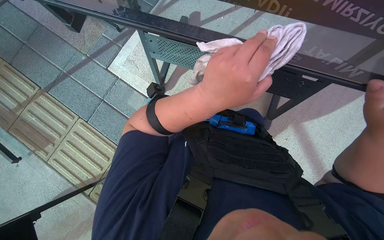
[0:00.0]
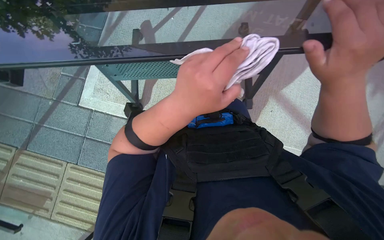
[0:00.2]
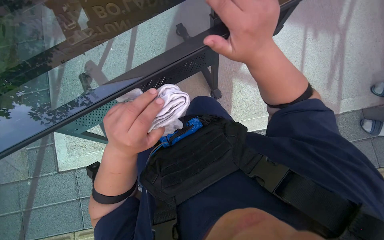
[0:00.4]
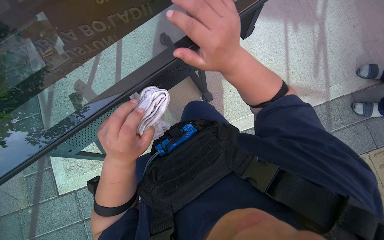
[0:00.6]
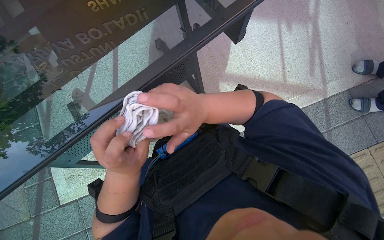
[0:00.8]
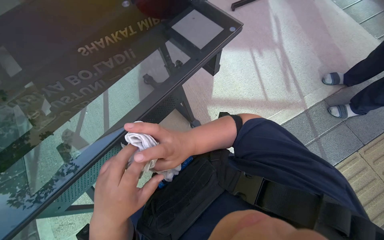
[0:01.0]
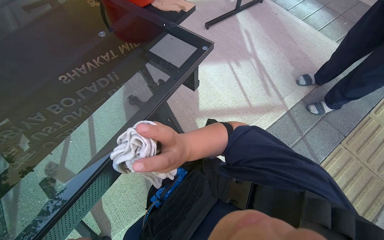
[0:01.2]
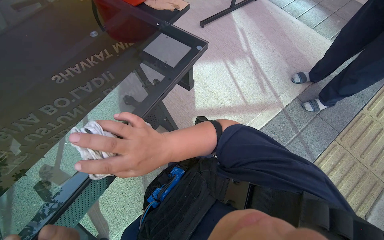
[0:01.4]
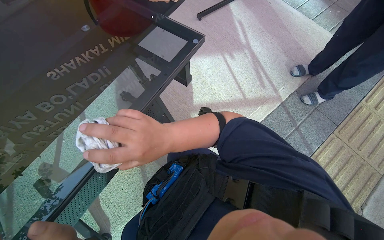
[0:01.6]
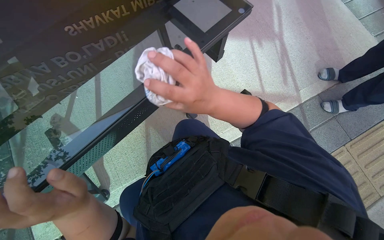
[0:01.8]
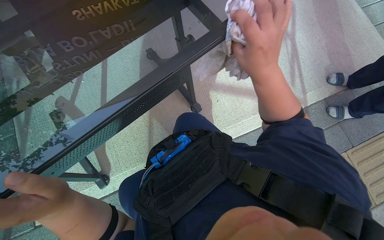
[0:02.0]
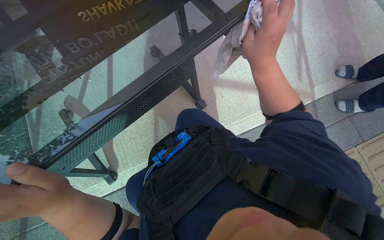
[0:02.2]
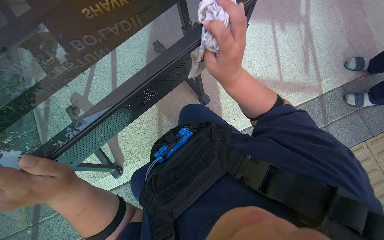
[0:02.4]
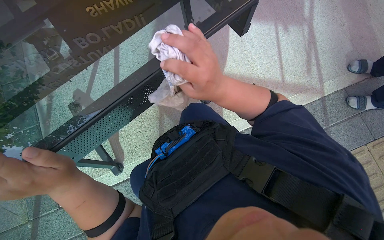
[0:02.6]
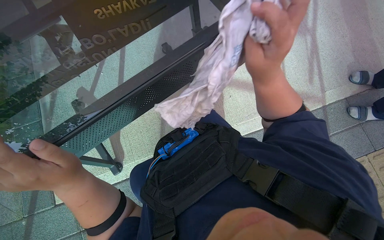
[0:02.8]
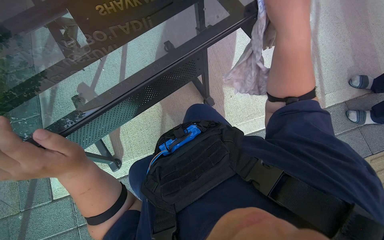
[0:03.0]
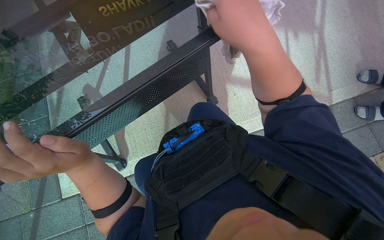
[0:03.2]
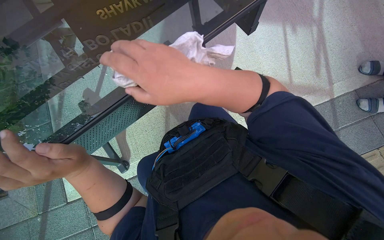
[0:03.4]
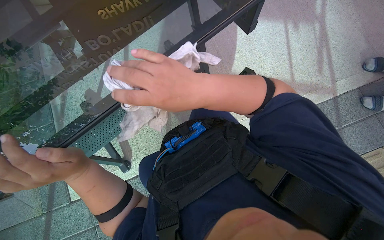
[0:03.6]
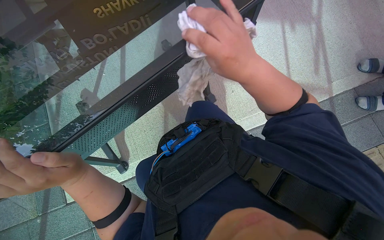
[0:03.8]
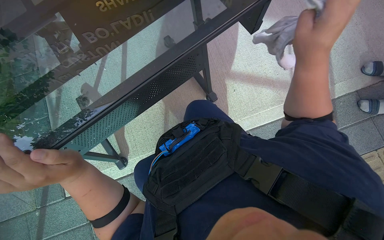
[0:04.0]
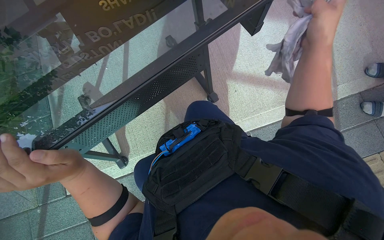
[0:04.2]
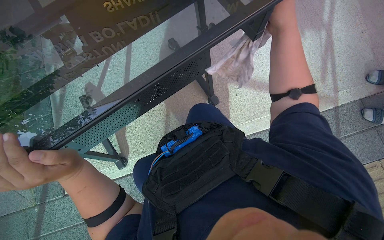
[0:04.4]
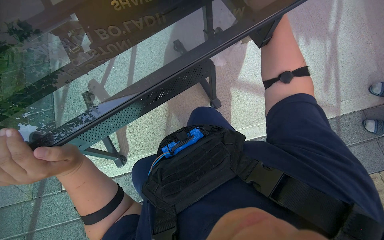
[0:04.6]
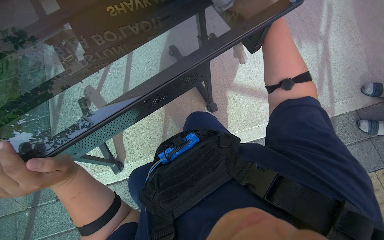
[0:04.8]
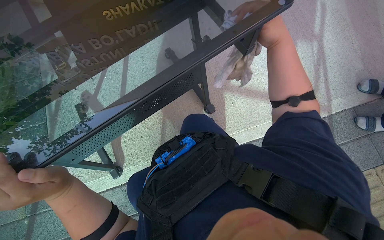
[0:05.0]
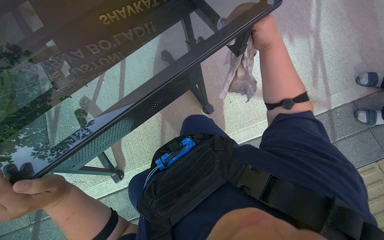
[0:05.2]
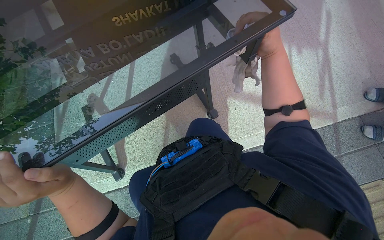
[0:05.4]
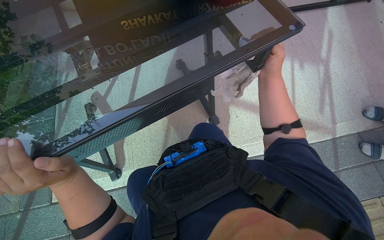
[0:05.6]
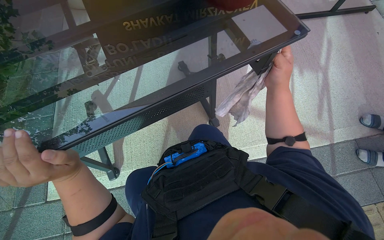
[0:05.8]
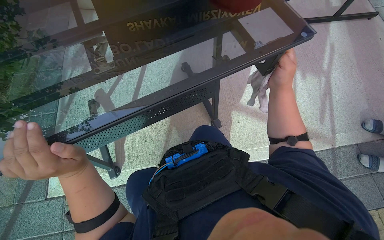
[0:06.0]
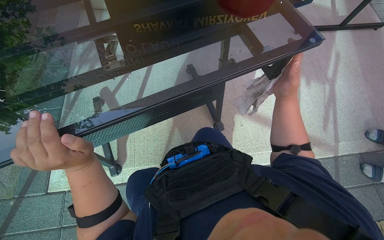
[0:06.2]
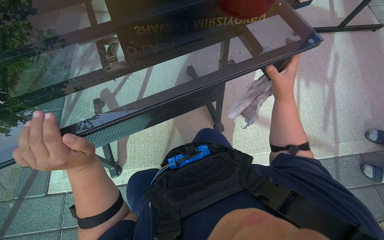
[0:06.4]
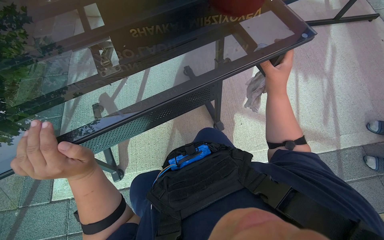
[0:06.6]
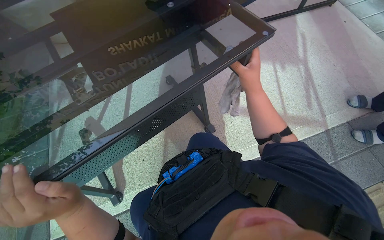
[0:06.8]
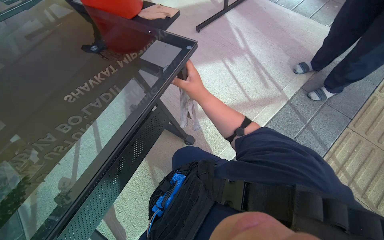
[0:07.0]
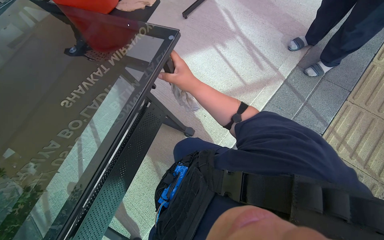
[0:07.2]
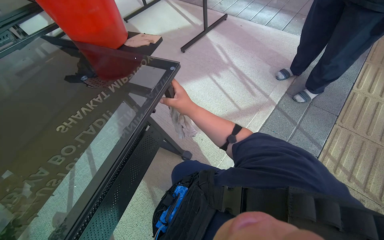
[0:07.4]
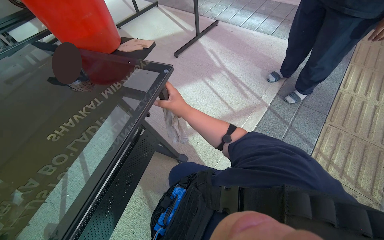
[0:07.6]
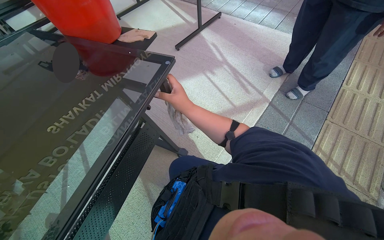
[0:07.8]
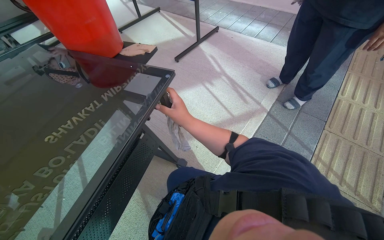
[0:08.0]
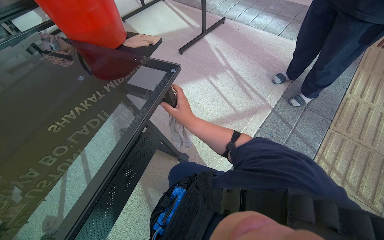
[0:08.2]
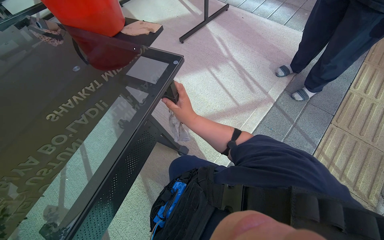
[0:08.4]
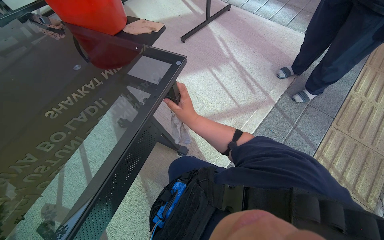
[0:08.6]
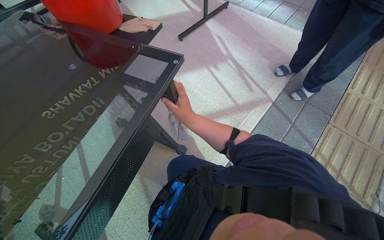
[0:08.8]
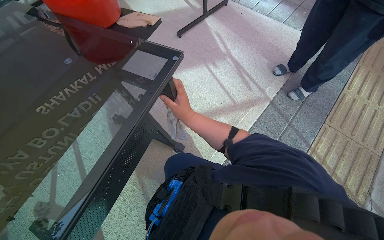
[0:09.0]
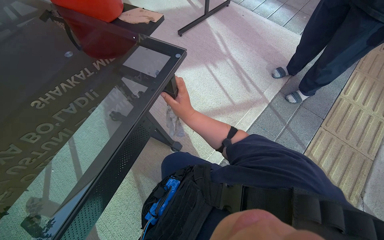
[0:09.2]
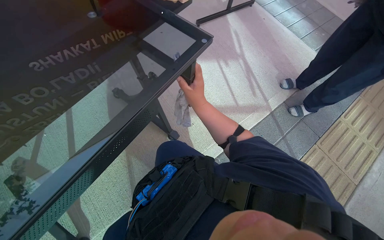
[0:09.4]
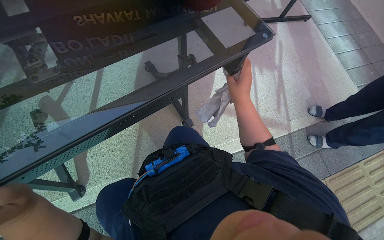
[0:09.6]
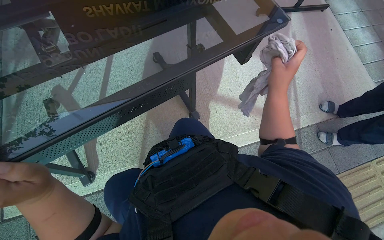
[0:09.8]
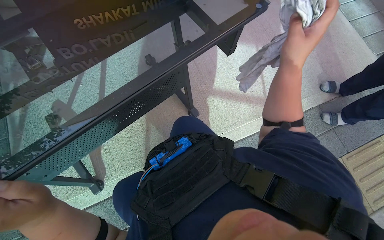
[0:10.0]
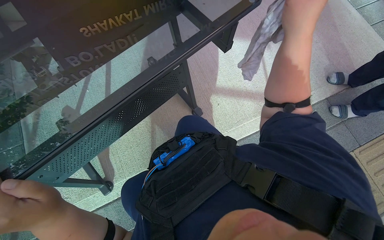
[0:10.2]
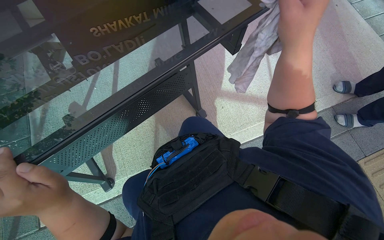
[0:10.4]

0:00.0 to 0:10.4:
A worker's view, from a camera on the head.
Job: wiping surfaces.
The whole recording: Cleaning outdoor table. The worker dips and wrings a cloth in a bucket, then wipes the surface and frame of an outdoor table.
0:00.0 to 0:01.4: The head rotates some 70 degrees to the right. The camera pitches upward, by about 20 degrees.
0:01.4 to 0:03.0: The right hand goes up and down the picture, approximately 25 cm each way, reversing 2 times.
0:03.0 to 0:04.4: The right hand moves left and right over about 30 cm, changing direction 2 times.
0:04.4 to 0:06.0: The hands work in one place, with small movements.
0:06.0 to 0:07.4: The camera pitches upward, by approximately 15 degrees. The scene rotates counterclockwise by approximately 40 degrees.
0:09.0 to 0:10.4: The scene rotates clockwise by some 25 degrees.

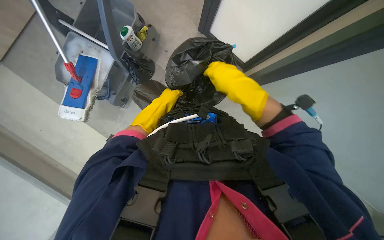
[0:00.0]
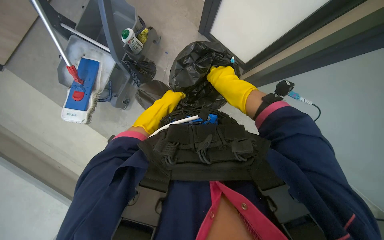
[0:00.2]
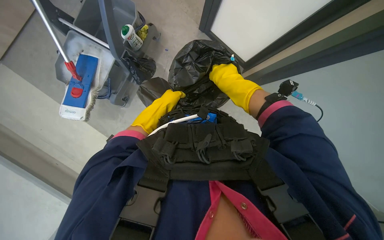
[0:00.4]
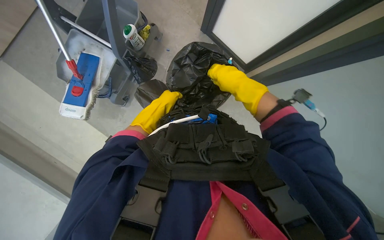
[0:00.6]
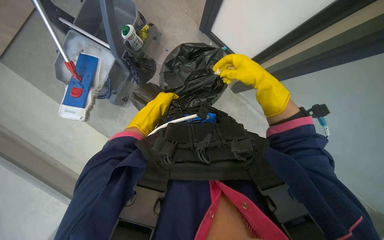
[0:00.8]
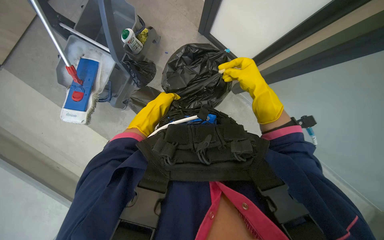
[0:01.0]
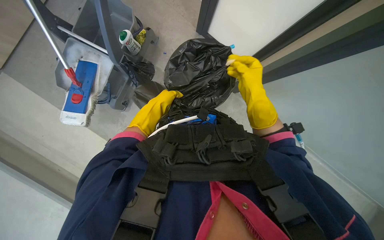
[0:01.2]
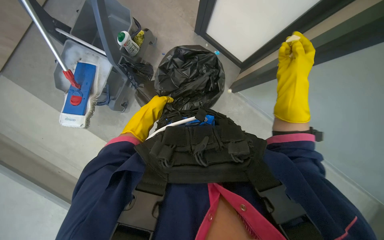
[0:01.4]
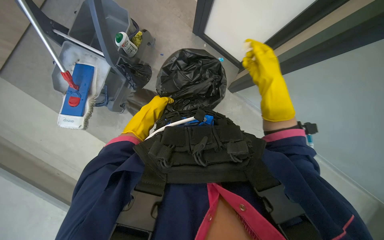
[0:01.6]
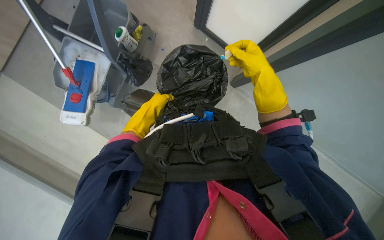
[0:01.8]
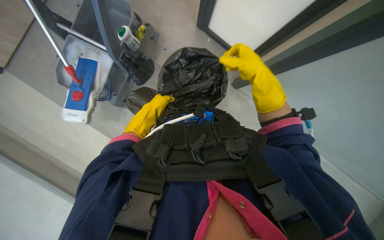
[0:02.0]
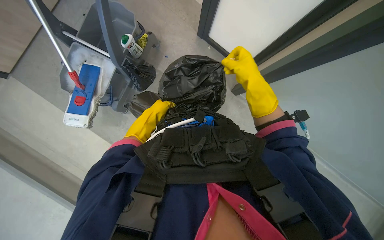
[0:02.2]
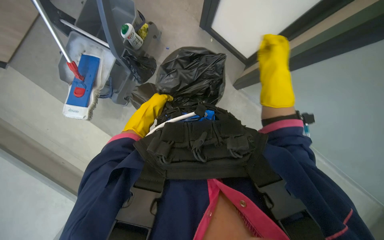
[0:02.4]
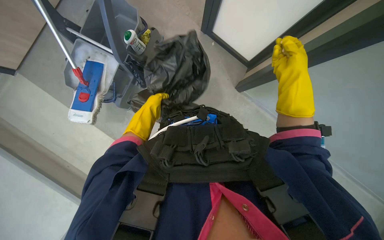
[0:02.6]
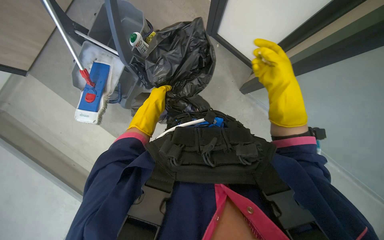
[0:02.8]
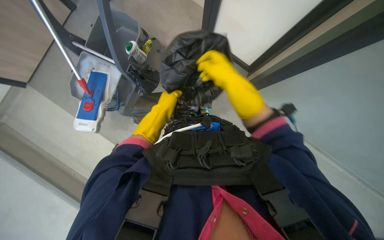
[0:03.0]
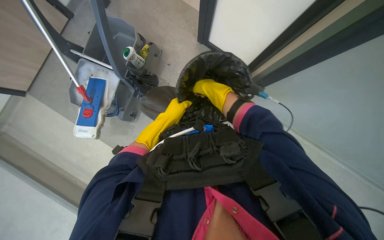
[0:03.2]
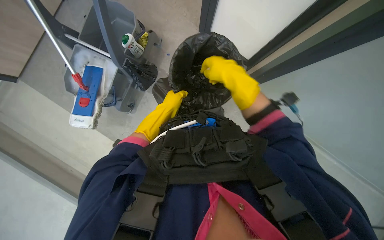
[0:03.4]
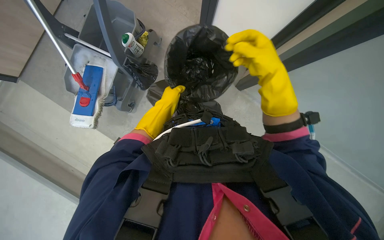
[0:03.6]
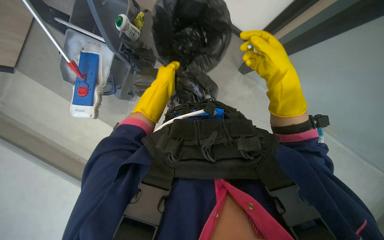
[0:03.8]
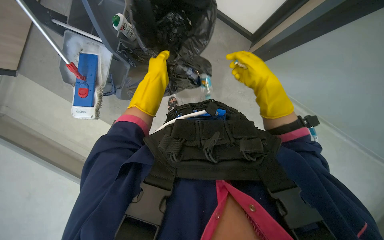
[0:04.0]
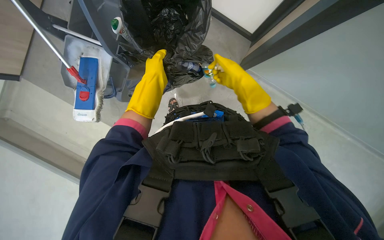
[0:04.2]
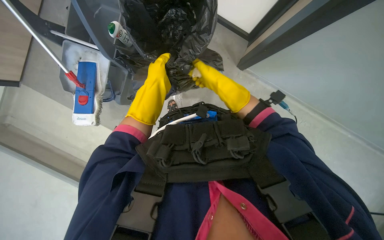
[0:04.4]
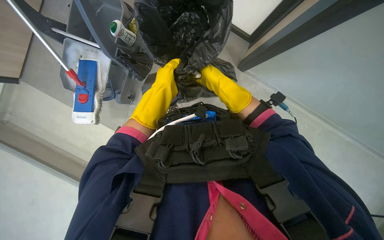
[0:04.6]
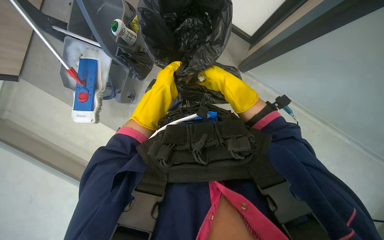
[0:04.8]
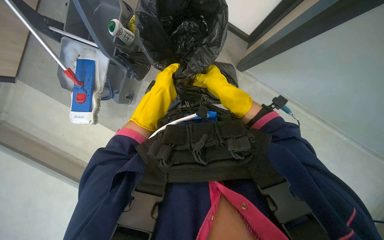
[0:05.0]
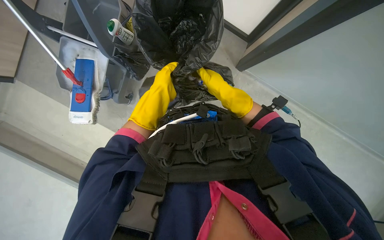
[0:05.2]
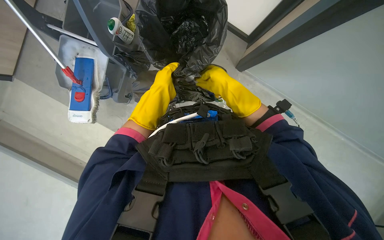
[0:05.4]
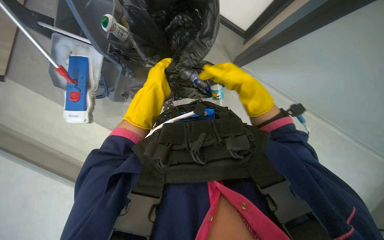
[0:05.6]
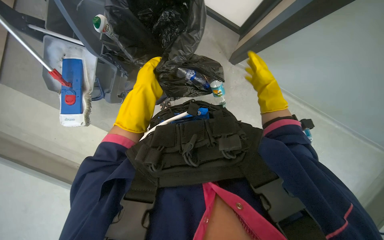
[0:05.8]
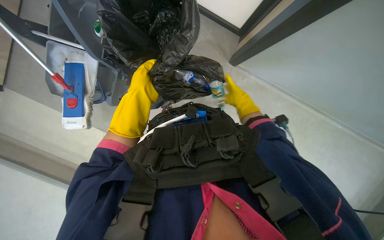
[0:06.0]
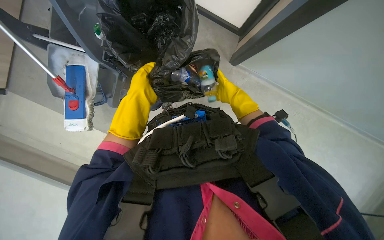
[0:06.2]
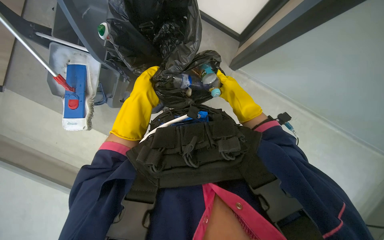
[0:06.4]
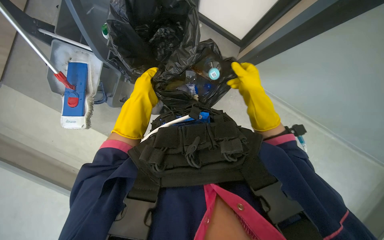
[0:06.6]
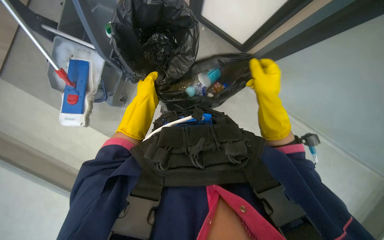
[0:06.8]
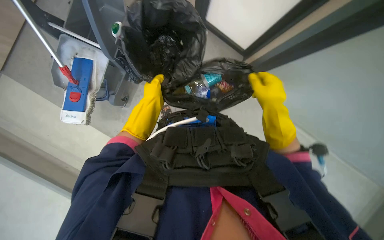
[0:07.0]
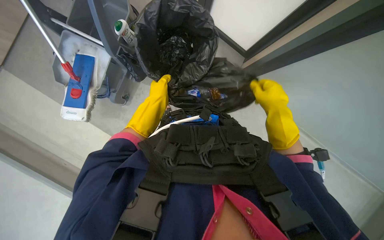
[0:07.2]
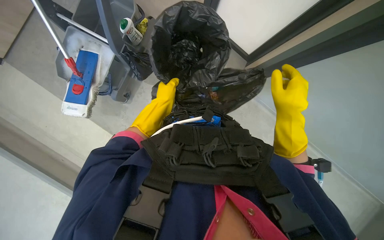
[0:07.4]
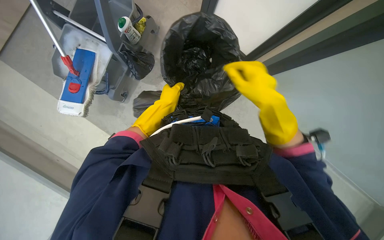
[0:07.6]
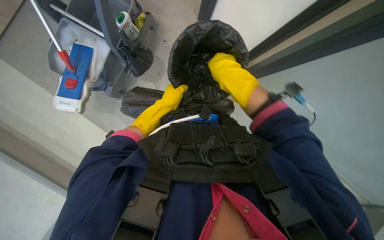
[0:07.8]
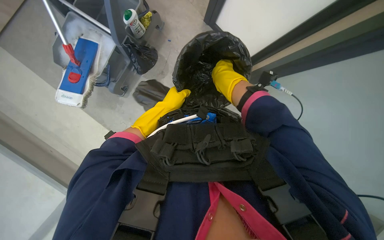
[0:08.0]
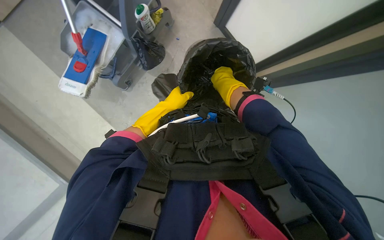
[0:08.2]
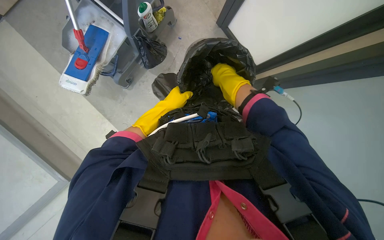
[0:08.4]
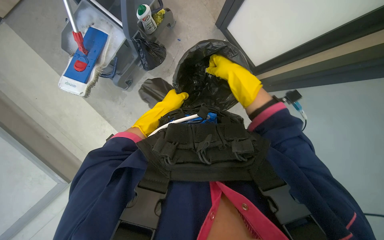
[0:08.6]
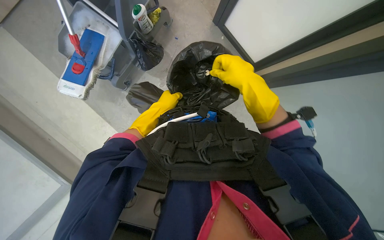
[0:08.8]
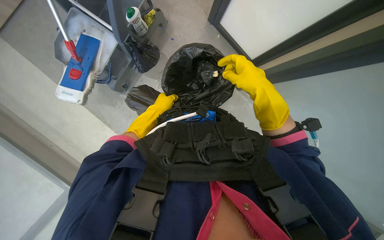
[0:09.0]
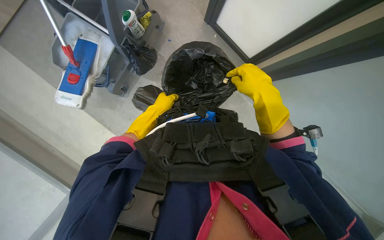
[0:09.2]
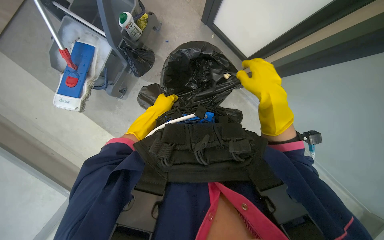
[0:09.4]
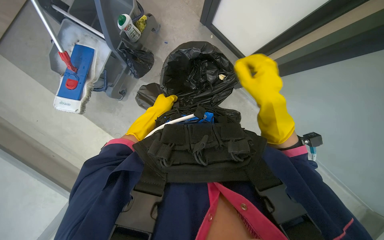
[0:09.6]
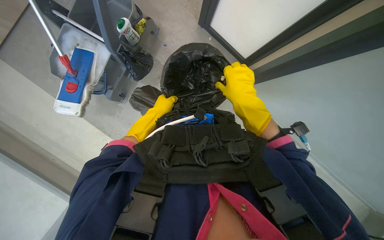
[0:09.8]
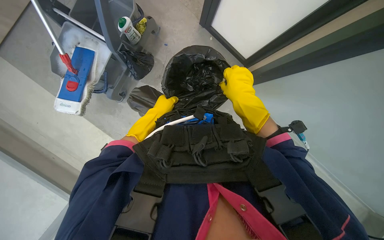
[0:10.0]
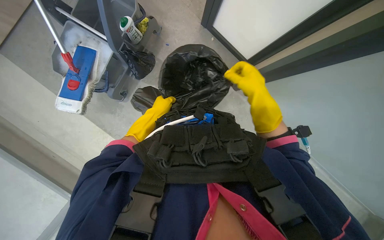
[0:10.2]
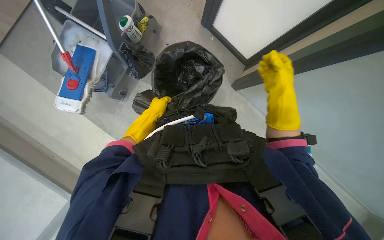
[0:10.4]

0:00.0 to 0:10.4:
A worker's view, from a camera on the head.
Job: managing trash.
The whole recording: Emptying and replacing trash bag. The worker removes the full trash bag from the bin and replaces it with a new one.
0:00.0 to 0:01.4: The right hand is displaced to the right by roughly 15 cm.
0:01.4 to 0:03.0: The right hand moves left and right over some 15 cm, changing direction 2 times.
0:03.0 to 0:04.4: The right hand swings nearer and farther, some 20 cm each way, with 2 reversals.
0:04.4 to 0:06.0: The right hand travels to the right and down the picture by about 20 cm.
0:06.0 to 0:07.4: The right hand travels nearer to the camera by some 25 cm.
0:07.4 to 0:09.0: The left hand travels farther from the camera by some 10 cm, while the right hand is displaced up the picture by some 10 cm, and travels farther from the camera and back again, roughly 15 cm each way.
0:09.0 to 0:10.4: The right hand is displaced to the right by some 10 cm.
